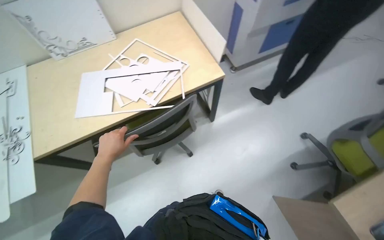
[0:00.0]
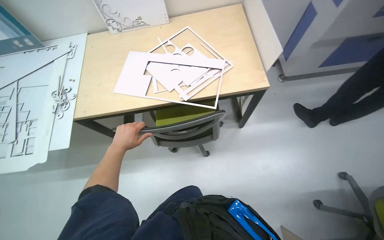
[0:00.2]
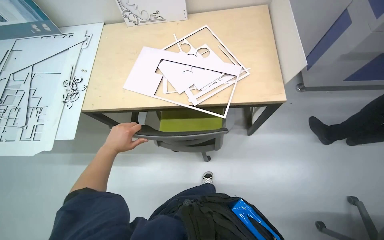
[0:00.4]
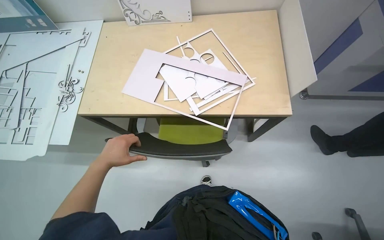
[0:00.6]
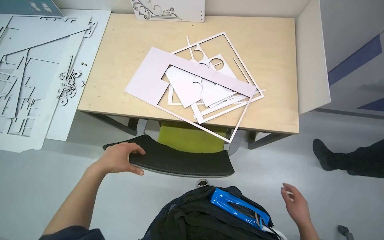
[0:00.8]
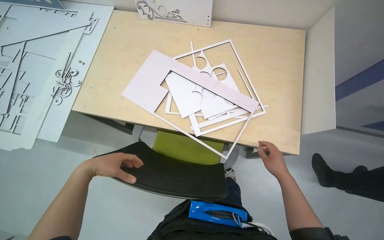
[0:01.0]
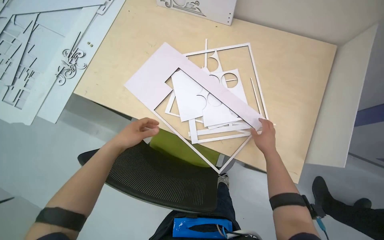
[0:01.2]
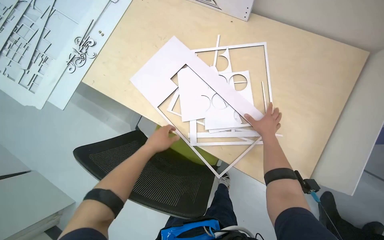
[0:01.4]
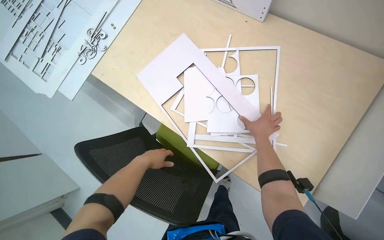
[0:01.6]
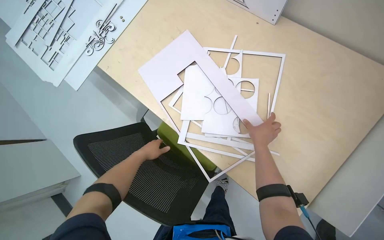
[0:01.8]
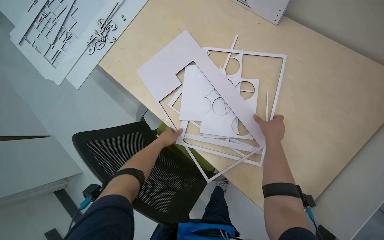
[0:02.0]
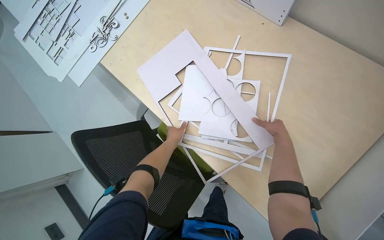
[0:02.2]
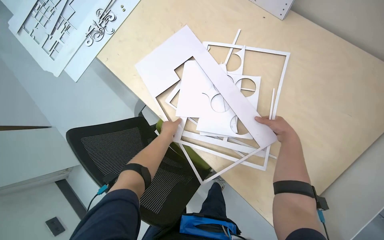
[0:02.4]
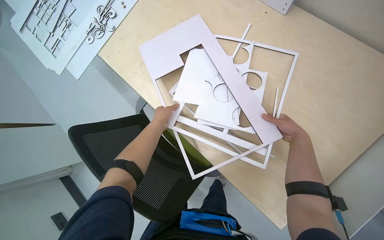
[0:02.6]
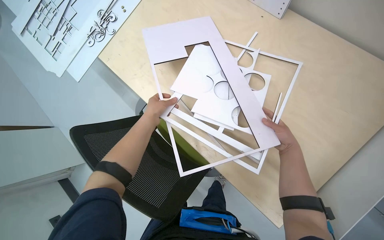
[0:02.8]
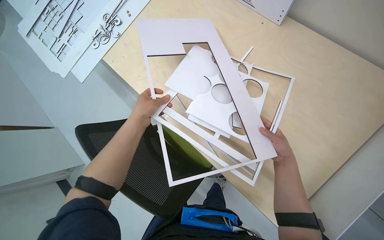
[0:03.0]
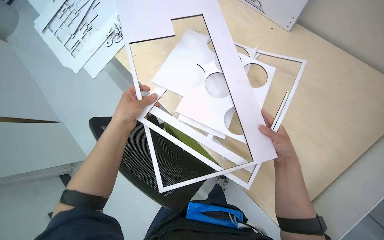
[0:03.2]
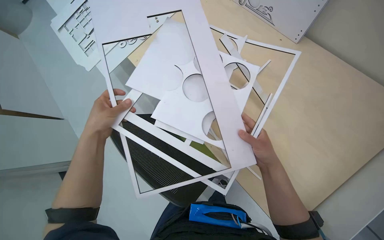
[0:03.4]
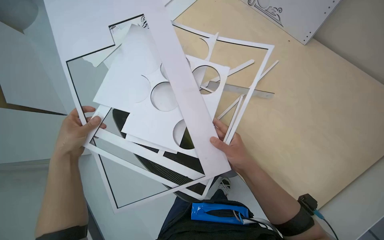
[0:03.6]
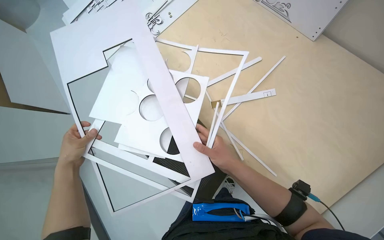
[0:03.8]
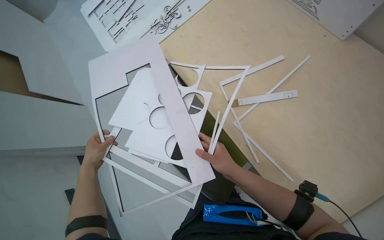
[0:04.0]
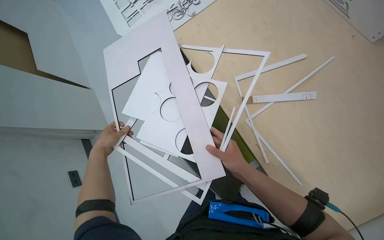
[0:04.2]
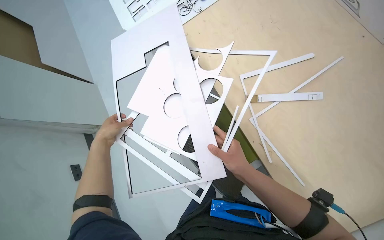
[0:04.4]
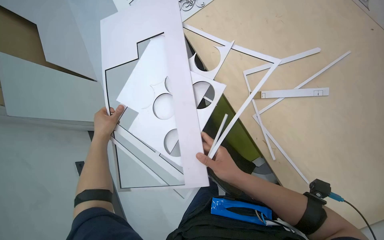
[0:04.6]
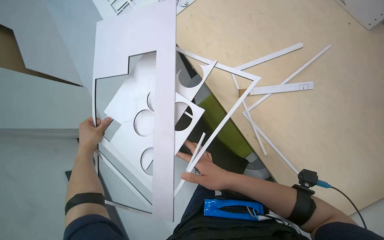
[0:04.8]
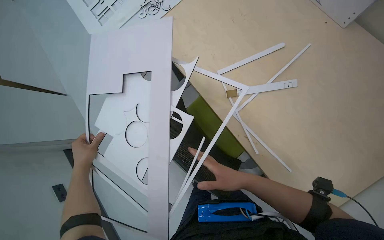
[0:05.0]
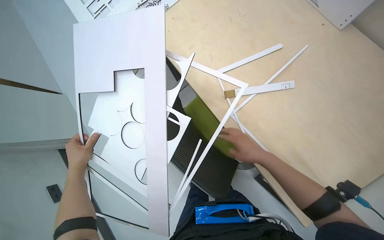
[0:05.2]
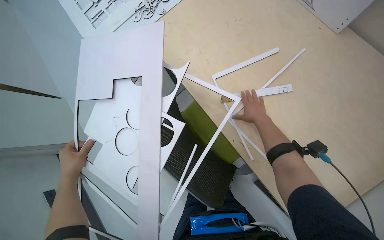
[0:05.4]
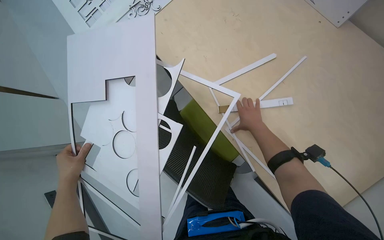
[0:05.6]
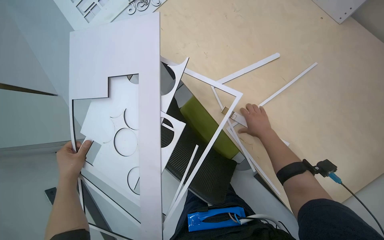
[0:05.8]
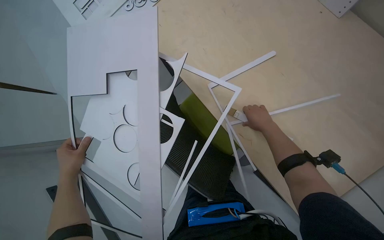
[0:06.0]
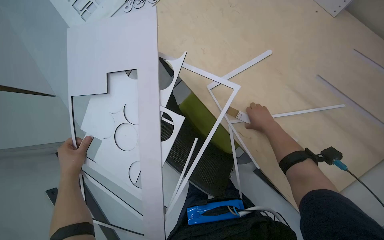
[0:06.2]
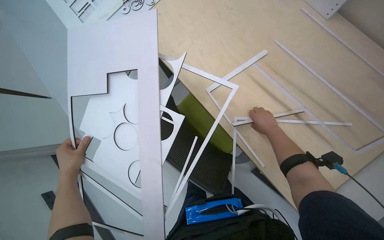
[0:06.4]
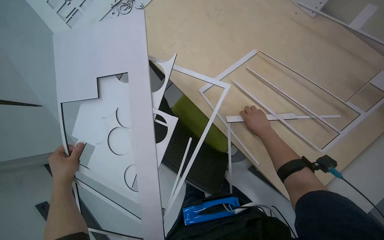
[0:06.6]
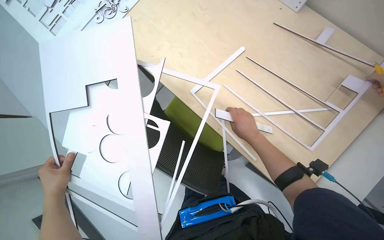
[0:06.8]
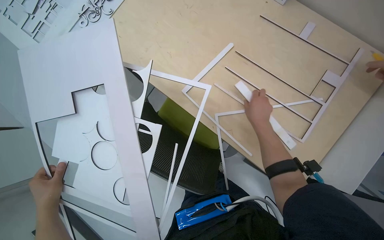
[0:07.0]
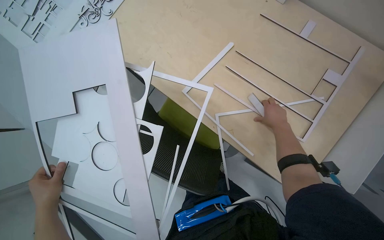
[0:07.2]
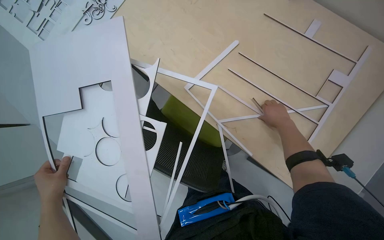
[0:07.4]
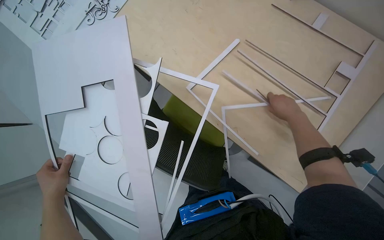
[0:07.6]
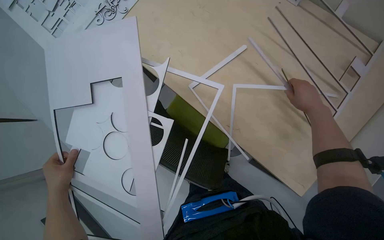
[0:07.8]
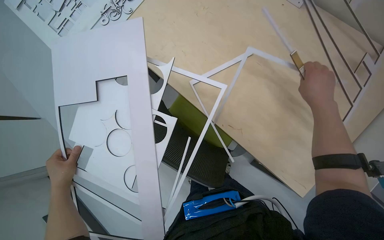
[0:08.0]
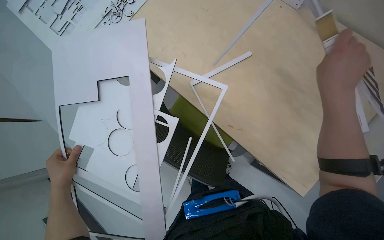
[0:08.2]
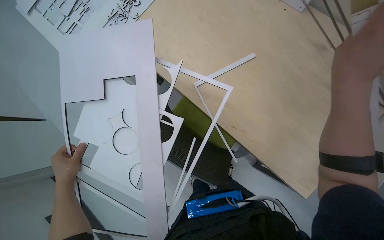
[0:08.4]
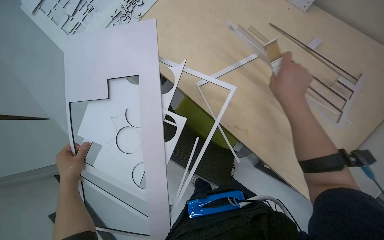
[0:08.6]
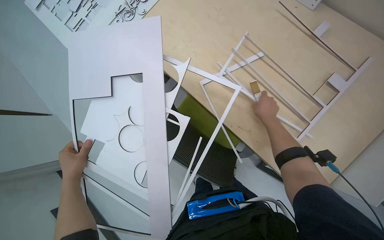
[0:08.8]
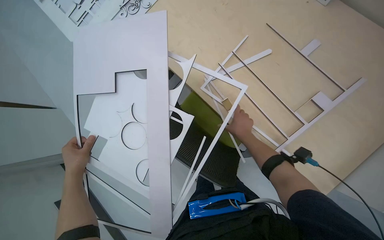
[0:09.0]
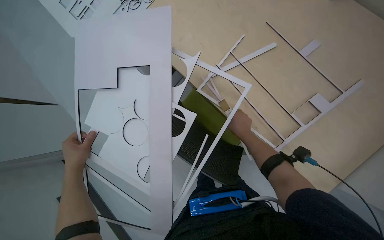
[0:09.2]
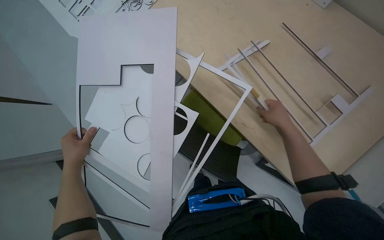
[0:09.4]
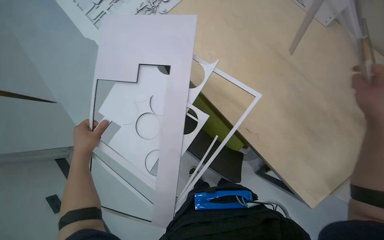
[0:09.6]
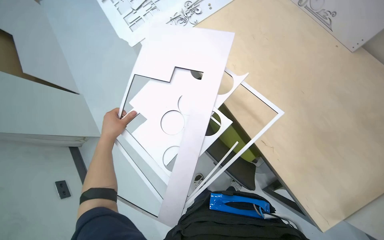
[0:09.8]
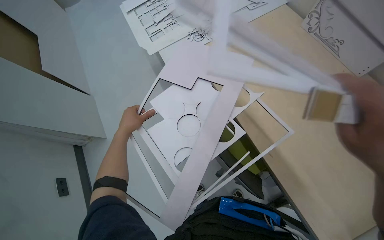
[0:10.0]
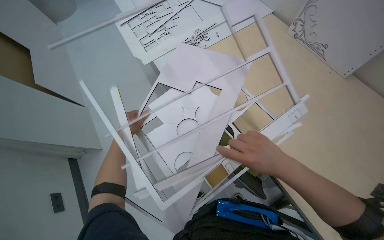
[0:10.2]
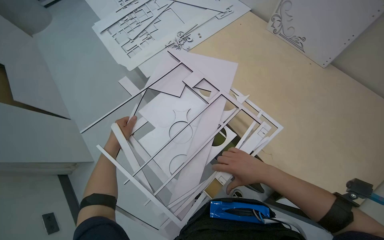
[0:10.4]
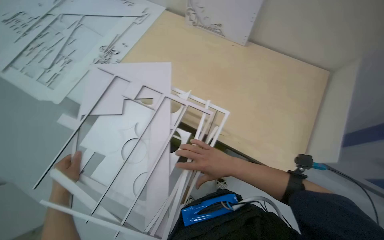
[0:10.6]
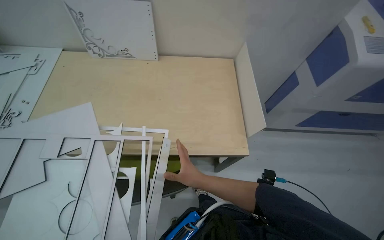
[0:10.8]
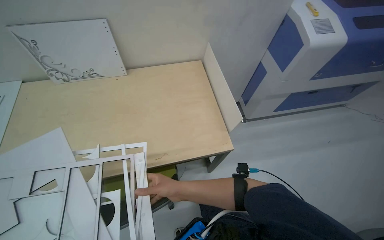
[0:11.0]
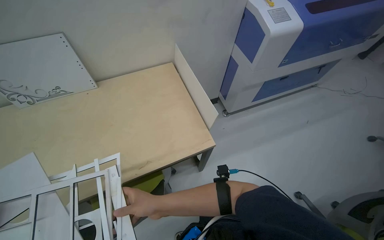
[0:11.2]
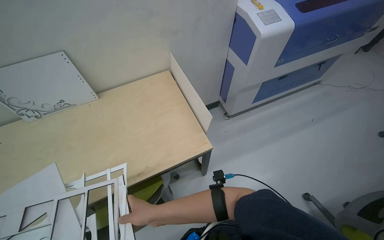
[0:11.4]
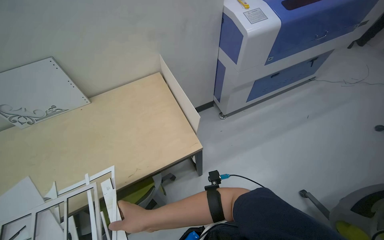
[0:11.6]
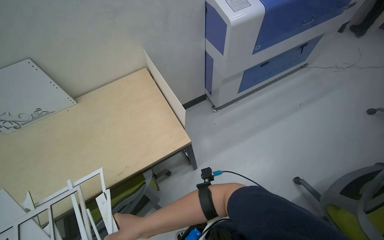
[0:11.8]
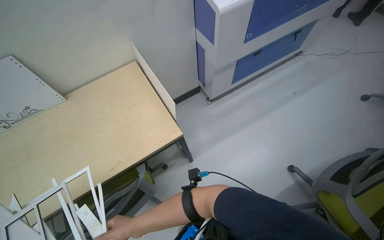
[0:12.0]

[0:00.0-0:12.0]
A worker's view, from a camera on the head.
Job: organizing items.
The whole recording: Sorting paper cutouts on desk. The worker sorts and arranges various paper cutouts on a desk, then gathers them into a stack.
0:00.0 to 0:01.6: The camera travels some 60 cm. The head turns to the left by roughly 60 degrees. The view tilts roughly 20 degrees downward.
0:01.6 to 0:03.0: The left hand is displaced nearer to the camera and up the picture by roughly 20 cm; the right hand shifts approximately 10 cm nearer to the camera.
0:03.0 to 0:04.4: The left hand goes approximately 15 cm to the left. The right hand is displaced nearer to the camera and to the left by about 15 cm.
0:04.4 to 0:06.0: The left hand is displaced down the picture by approximately 10 cm, while the right hand travels to the right, farther from the camera and up the picture by roughly 25 cm.
0:06.0 to 0:07.6: The right hand travels to the right by roughly 15 cm.
0:07.6 to 0:09.0: The right hand goes approximately 20 cm to the left, and moves about 30 cm nearer to the camera and comes back.
0:10.4 to 0:12.0: The wearer's head swings roughly 85 degrees to the right.

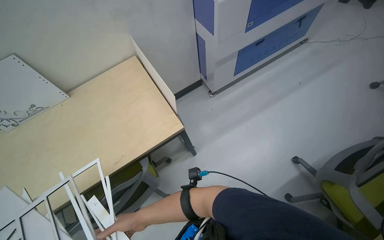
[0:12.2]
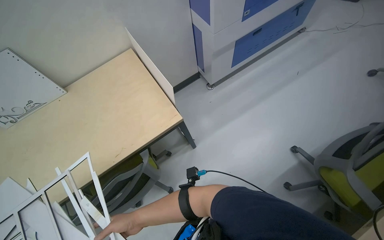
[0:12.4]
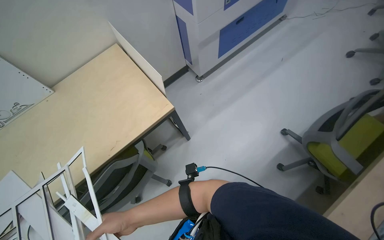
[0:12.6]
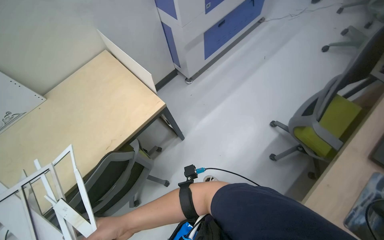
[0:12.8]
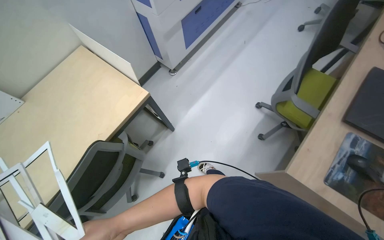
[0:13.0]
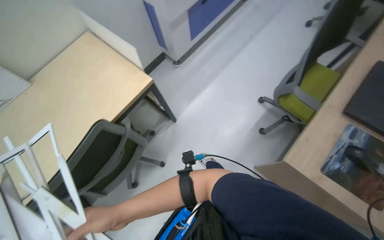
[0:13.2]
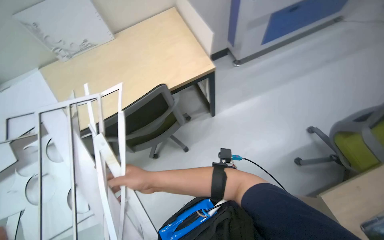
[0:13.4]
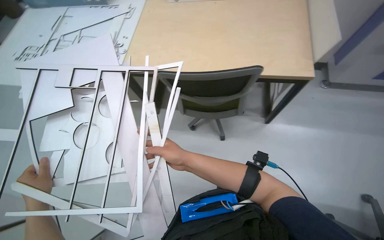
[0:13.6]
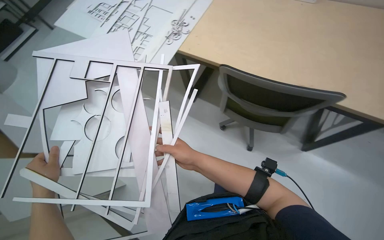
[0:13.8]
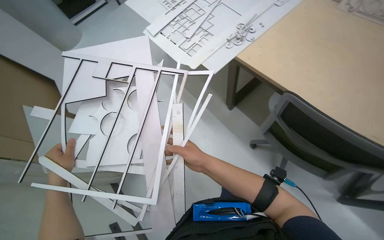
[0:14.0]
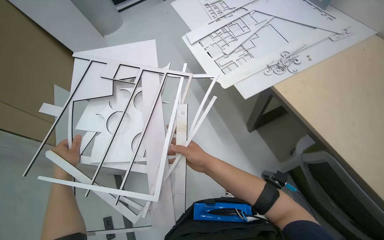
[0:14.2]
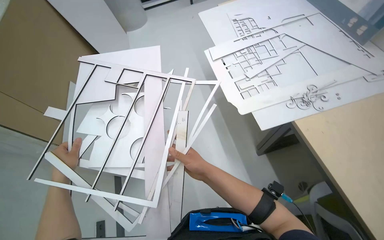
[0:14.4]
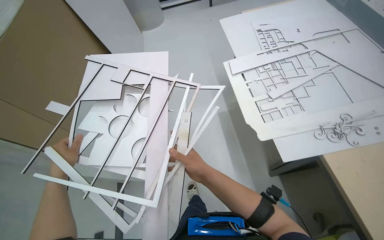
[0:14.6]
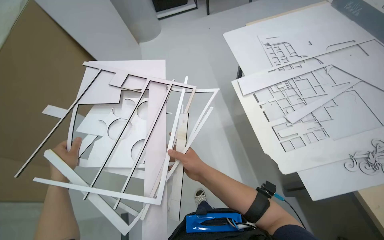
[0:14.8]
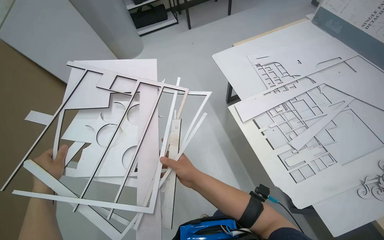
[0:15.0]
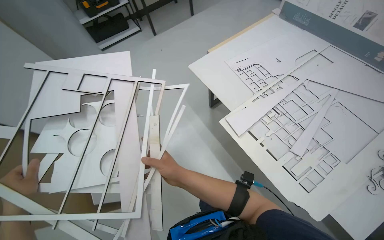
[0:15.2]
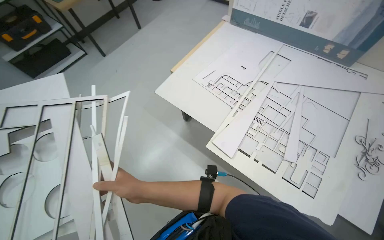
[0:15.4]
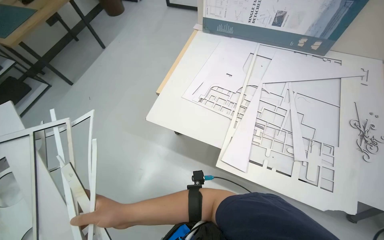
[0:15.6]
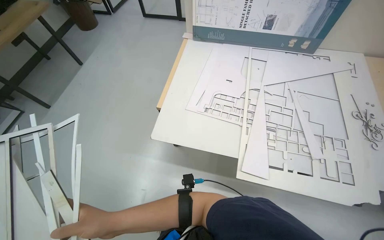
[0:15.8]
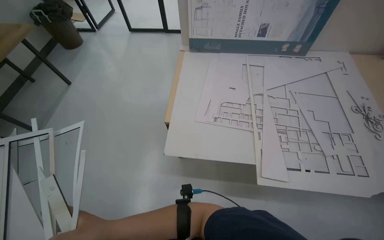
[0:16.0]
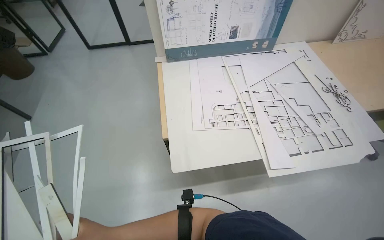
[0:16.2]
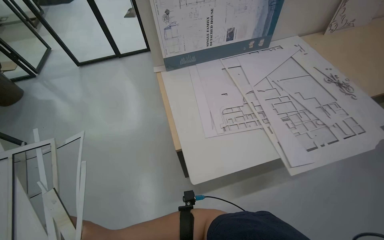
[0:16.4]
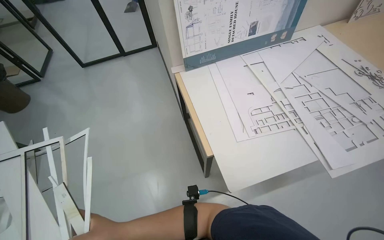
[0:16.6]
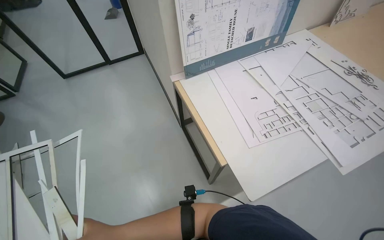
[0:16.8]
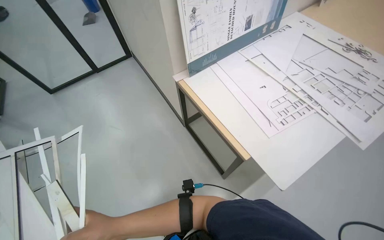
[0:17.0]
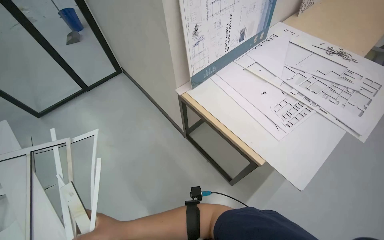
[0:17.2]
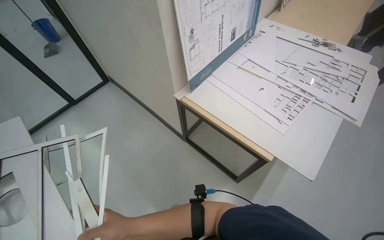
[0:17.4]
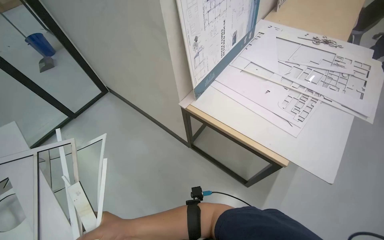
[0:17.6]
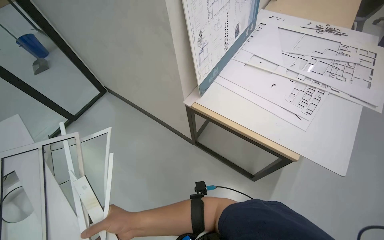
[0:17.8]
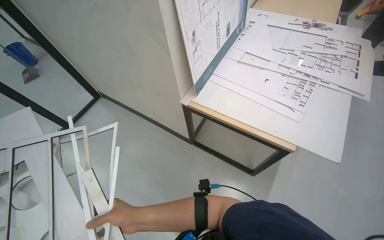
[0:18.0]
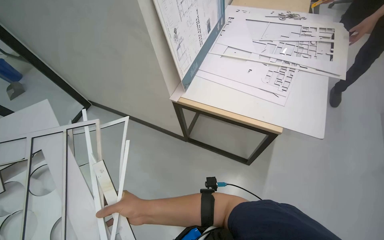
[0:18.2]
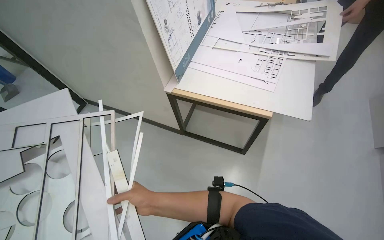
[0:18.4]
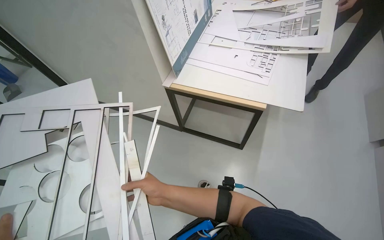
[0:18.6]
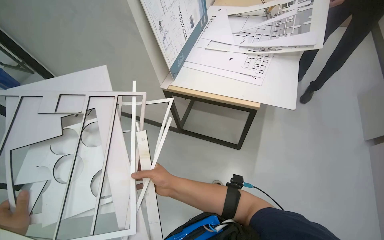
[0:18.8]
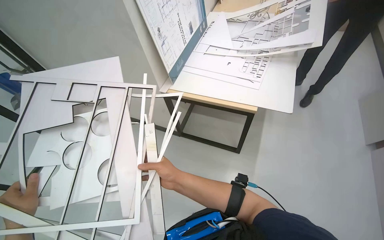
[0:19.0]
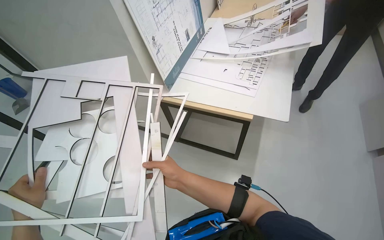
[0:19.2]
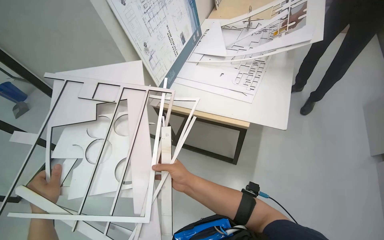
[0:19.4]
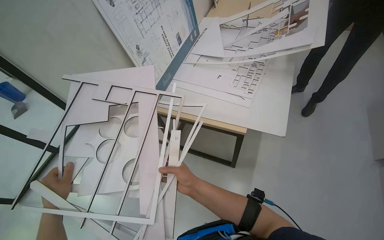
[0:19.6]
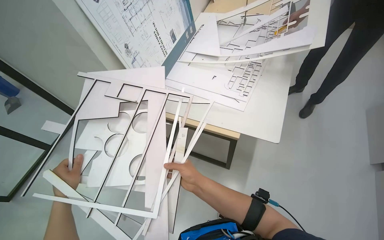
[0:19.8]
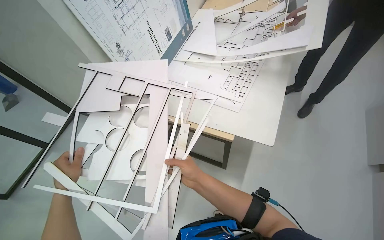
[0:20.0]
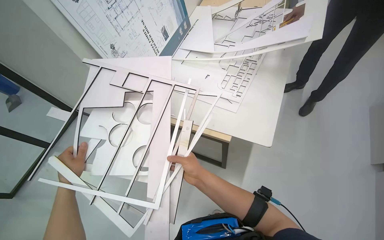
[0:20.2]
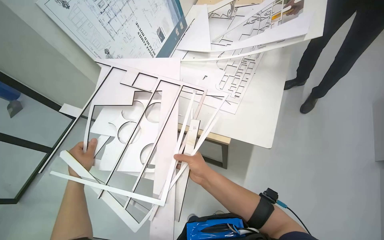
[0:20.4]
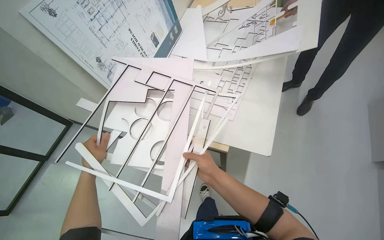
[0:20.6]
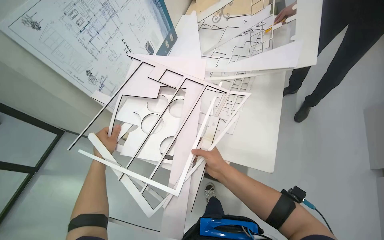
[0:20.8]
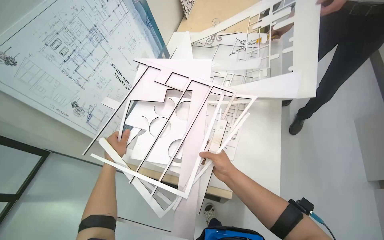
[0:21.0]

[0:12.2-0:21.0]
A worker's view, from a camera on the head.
Job: organizing items.
The whole recording: Sorting paper cutouts on desk. The worker sorts and arranges various paper cutouts on a desk, then gathers them into a stack.
0:12.2 to 0:13.6: The camera is carried roughly 40 cm. The head turns to the left by roughly 35 degrees.
0:13.6 to 0:15.2: The view tips upward by roughly 15 degrees.
0:15.2 to 0:16.6: The head travels approximately 1 m. The head rotates about 75 degrees to the right.
0:16.6 to 0:18.0: The wearer moves about 60 cm. The head turns to the right by about 40 degrees.
0:18.0 to 0:19.6: The right hand travels to the right by approximately 10 cm.
0:19.6 to 0:21.0: The camera travels about 60 cm.
